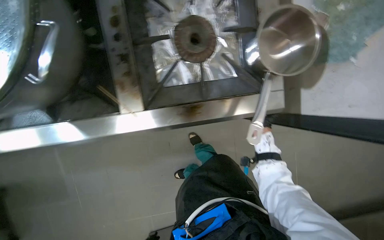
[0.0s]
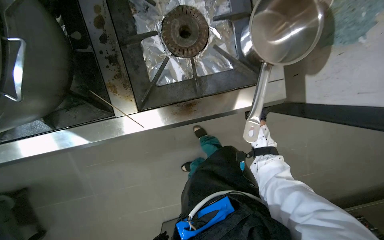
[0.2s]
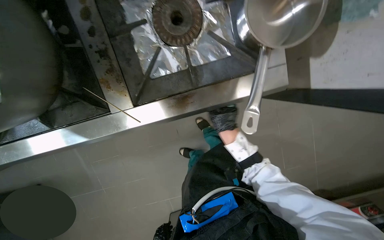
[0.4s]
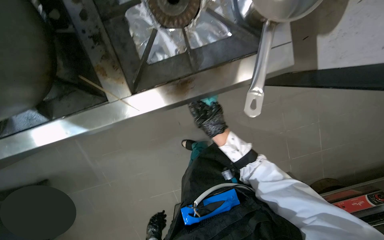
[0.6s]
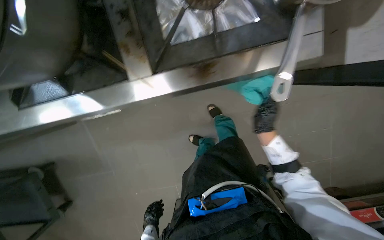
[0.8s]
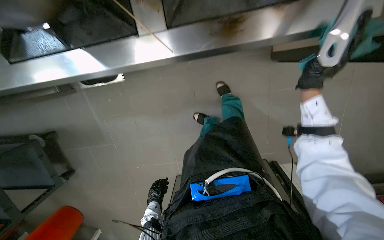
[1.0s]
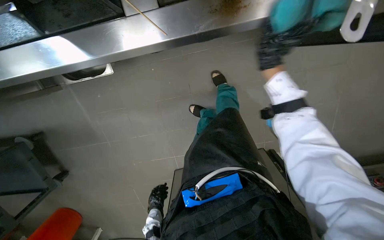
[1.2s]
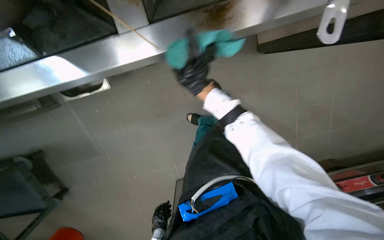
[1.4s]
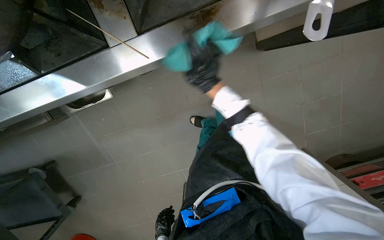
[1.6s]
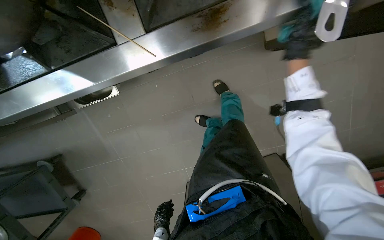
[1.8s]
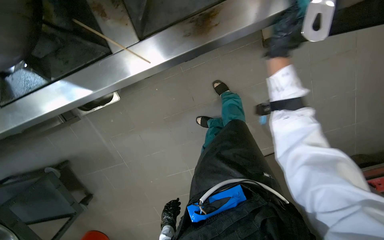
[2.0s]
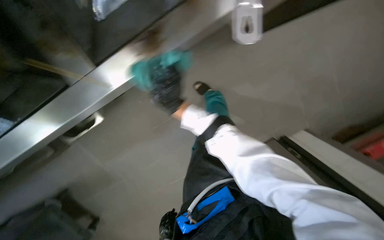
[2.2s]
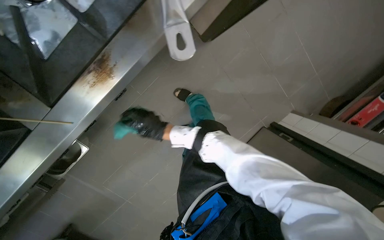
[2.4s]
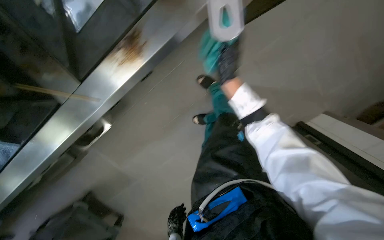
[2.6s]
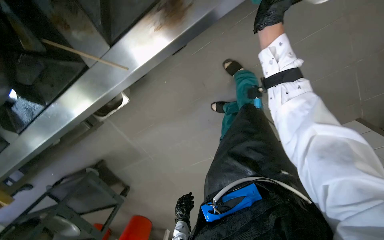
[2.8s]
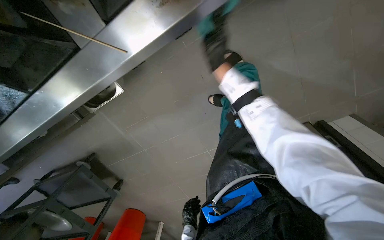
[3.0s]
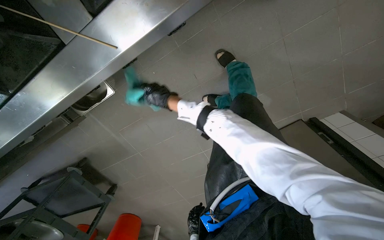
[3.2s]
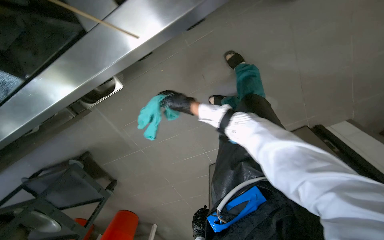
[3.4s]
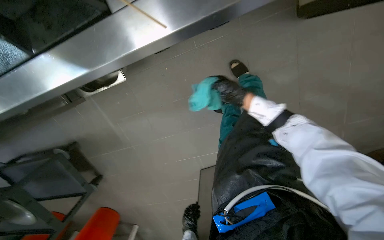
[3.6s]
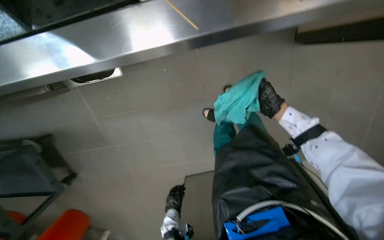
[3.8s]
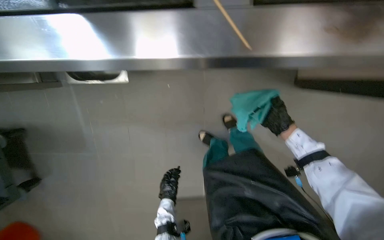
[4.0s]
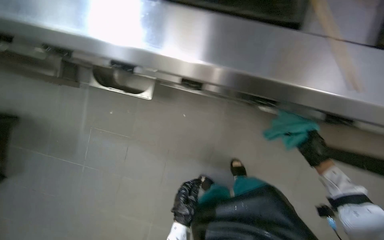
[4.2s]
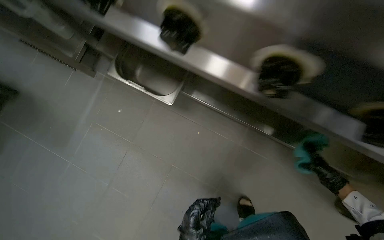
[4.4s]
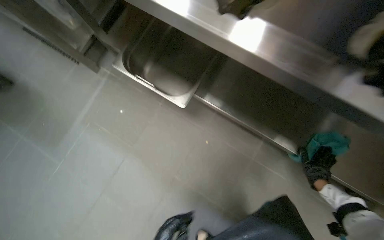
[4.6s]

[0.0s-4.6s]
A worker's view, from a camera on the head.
Job: cleaning kitchen.
The whole recording: Cleaning cooking range. The worker wipes the cooking range and surrounding counter with a cloth.
0.0s to 1.6s: The wearer looks about 15 degrees further downward. The right hand is displaced to the left by roughly 35 cm.
1.6s to 3.0s: The right hand reaches roughly 15 cm to the right, then returns.
3.0s to 4.6s: The camera sweeps to the right, by roughly 20 degrees. The view tilts approximately 15 degrees upward. The scene turns some 30 degrees clockwise in the picture. The right hand shifts approximately 20 cm to the right and down the picture.

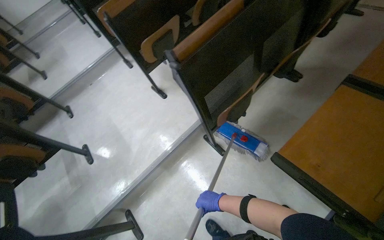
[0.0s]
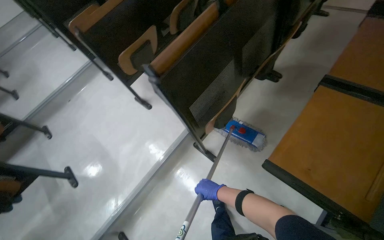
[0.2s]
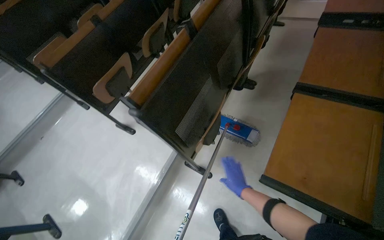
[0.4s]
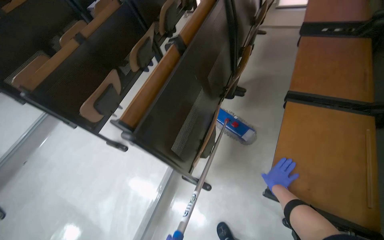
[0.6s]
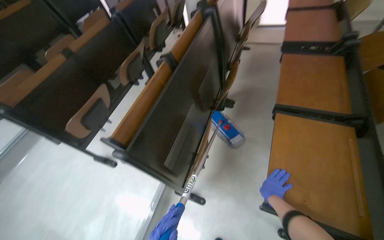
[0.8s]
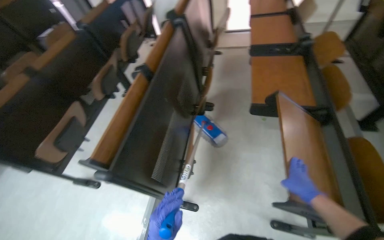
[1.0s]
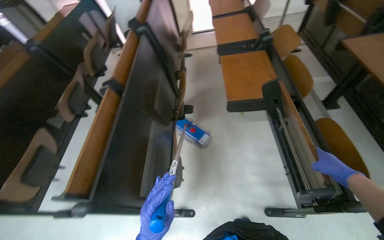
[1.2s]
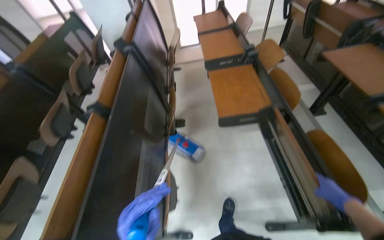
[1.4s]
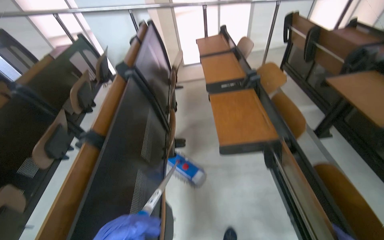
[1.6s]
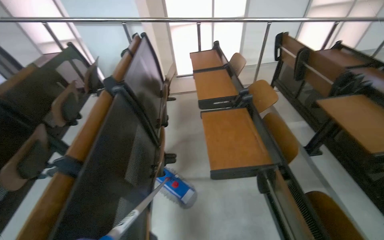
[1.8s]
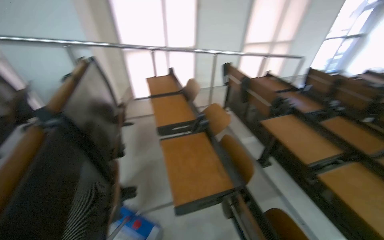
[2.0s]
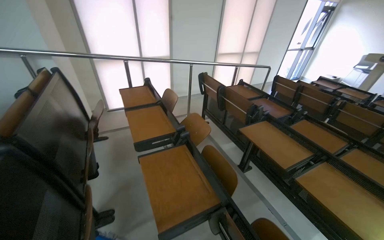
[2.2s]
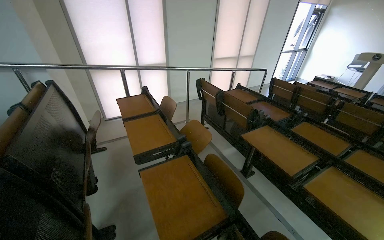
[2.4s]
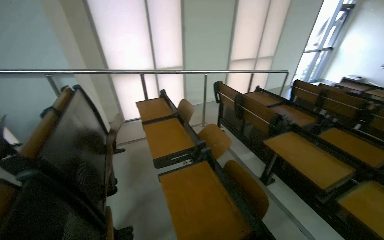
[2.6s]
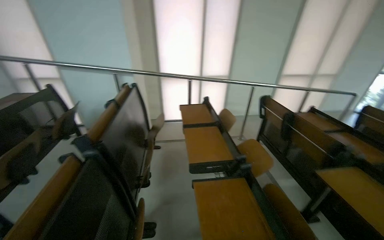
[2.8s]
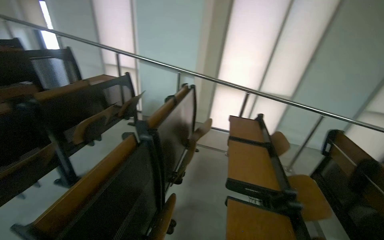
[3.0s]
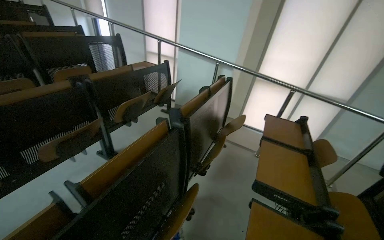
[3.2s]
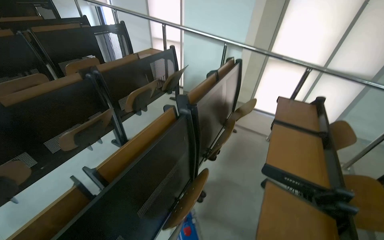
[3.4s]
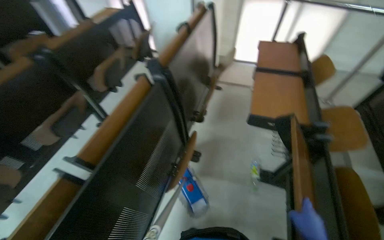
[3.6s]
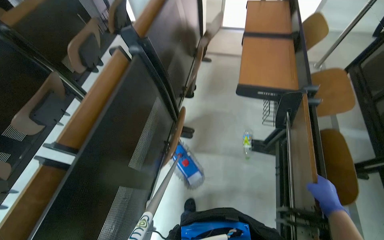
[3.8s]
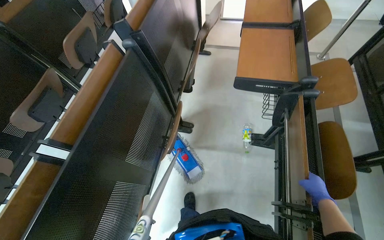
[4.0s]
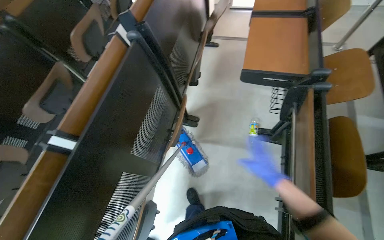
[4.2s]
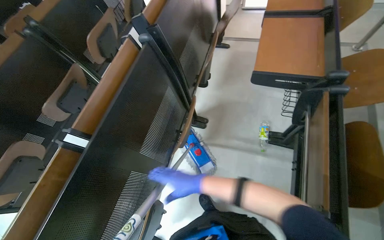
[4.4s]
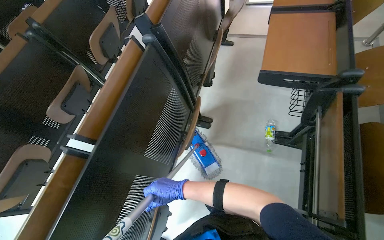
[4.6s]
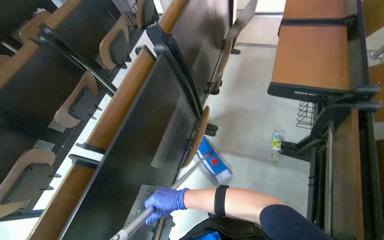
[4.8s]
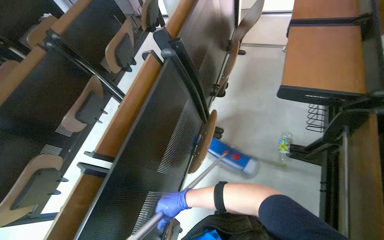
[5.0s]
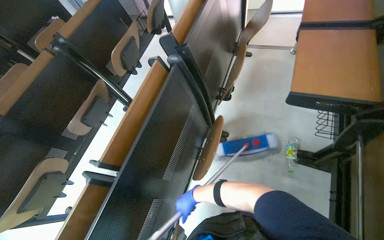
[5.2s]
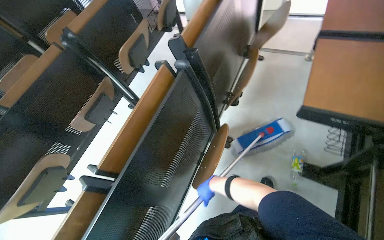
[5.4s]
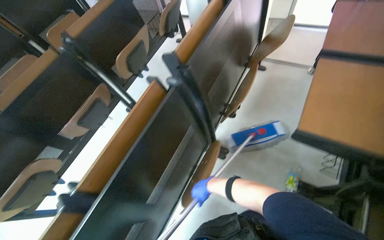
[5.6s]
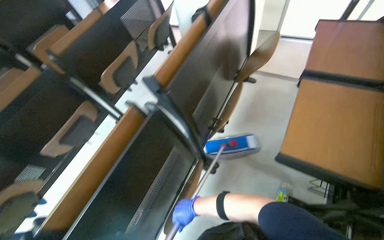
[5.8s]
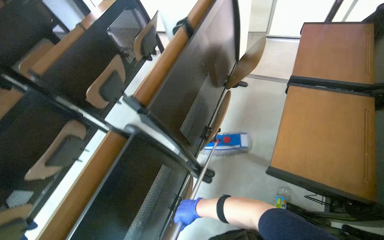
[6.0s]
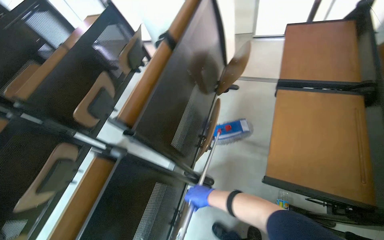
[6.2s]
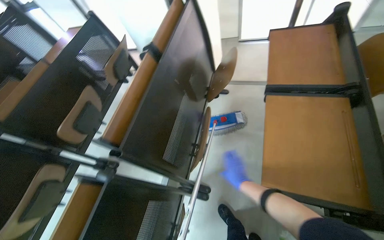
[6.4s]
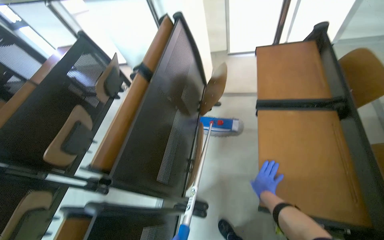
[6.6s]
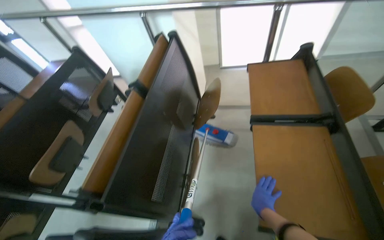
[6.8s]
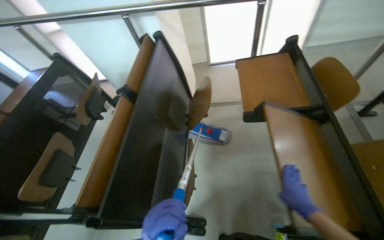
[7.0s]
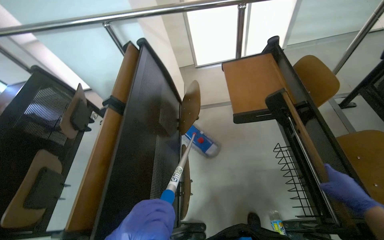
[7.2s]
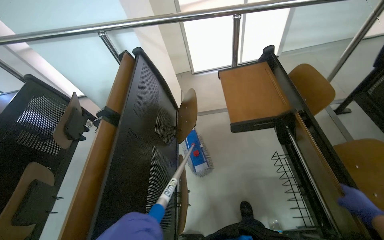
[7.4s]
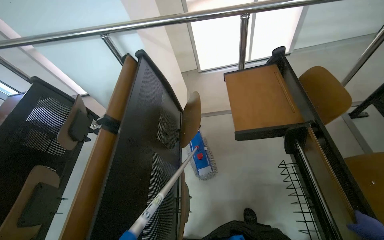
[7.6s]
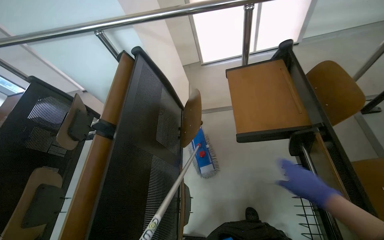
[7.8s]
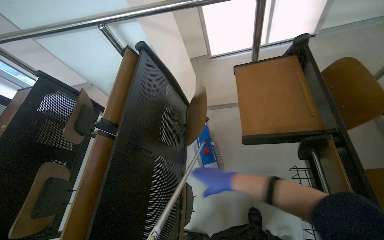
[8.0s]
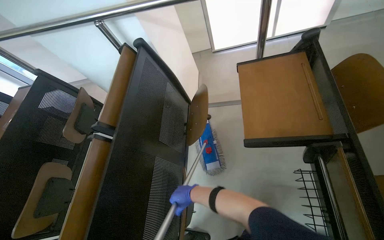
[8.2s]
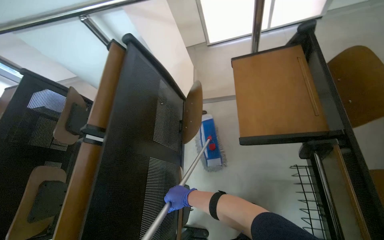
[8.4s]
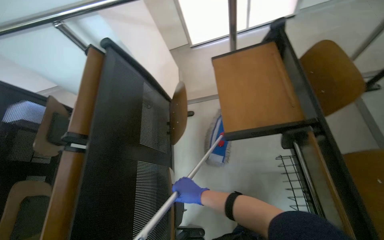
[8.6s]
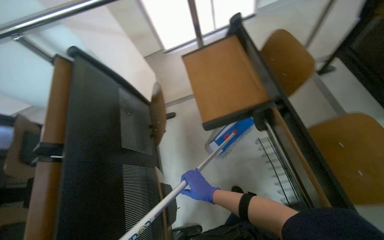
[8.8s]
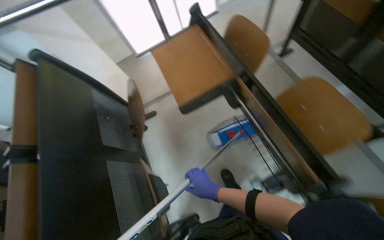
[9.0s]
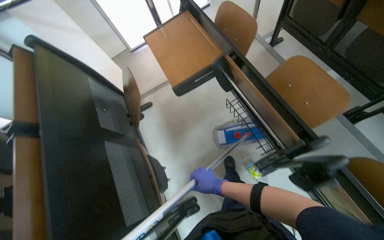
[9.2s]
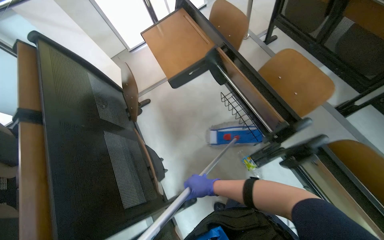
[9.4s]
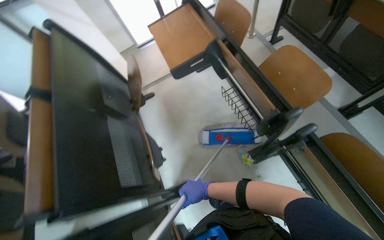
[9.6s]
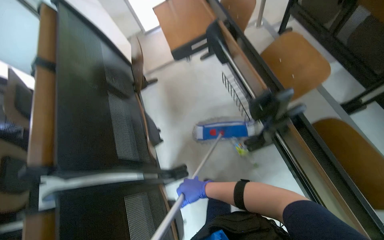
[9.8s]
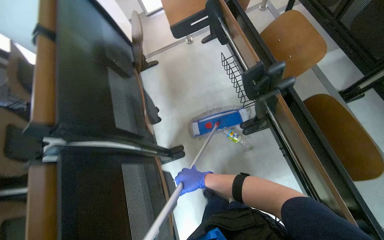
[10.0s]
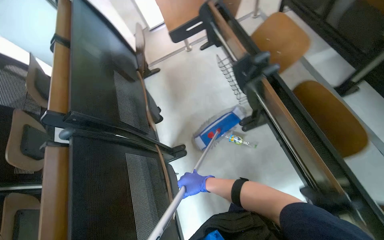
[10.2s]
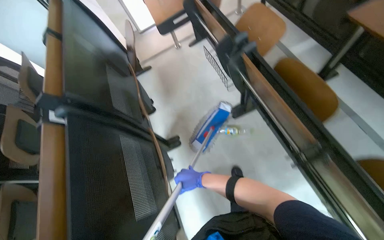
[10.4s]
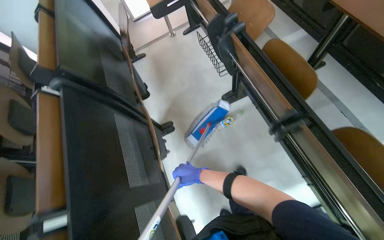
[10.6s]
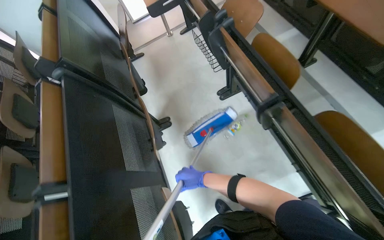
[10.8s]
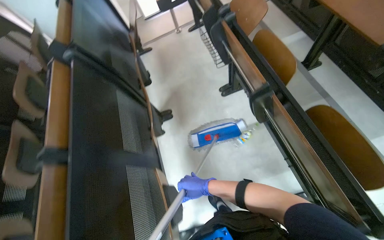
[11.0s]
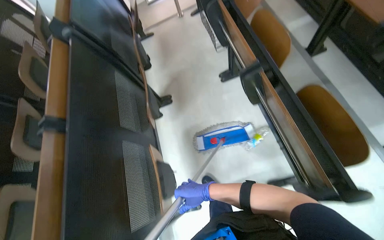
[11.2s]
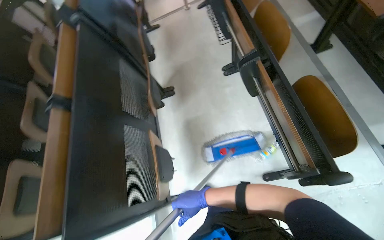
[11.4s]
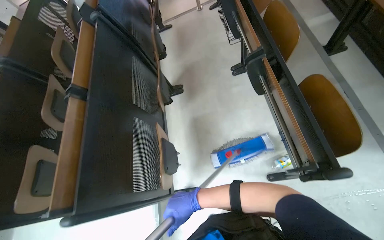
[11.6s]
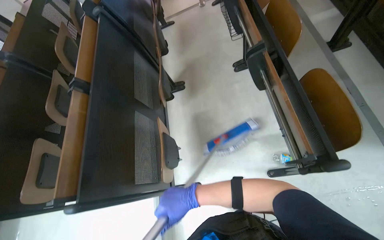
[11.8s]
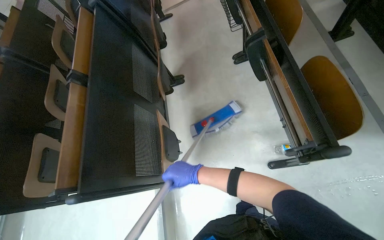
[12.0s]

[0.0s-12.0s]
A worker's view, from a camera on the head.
Job: mopping floor.
The whole recording: Cleaning auditorium floor. The worker moves chairs and mops the floor in the auditorium.
0.0s to 1.6s: The head rotates approximately 50 degrees to the right. The wearer looks some 25 degrees further upward.
1.6s to 3.0s: The view tilts some 20 degrees upward.
3.0s to 4.4s: The view pans to the left by some 20 degrees. The view tips downward by some 35 degrees.
4.4s to 6.0s: The camera travels approximately 50 cm.
6.0s to 7.6s: The head rotates approximately 25 degrees to the right.
9.0s to 10.4s: The wearer moves about 80 cm.
10.4s to 12.0s: The head travels about 60 cm.

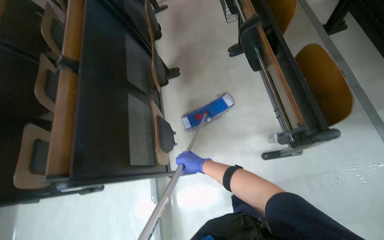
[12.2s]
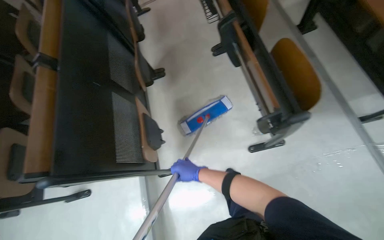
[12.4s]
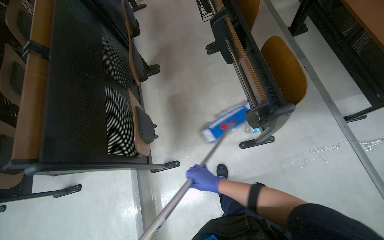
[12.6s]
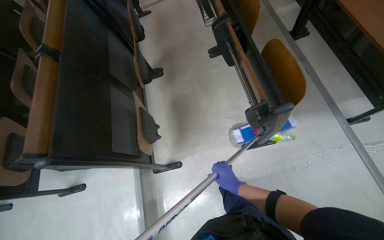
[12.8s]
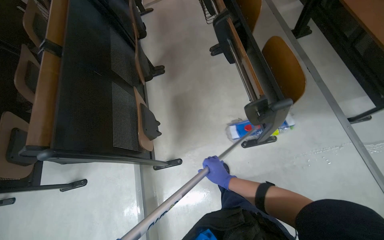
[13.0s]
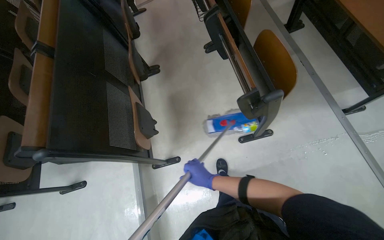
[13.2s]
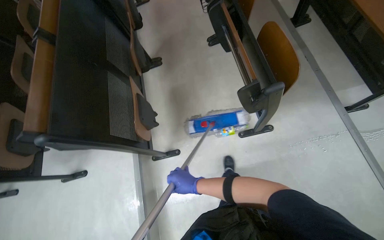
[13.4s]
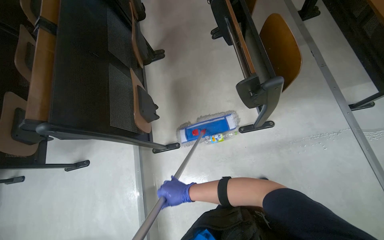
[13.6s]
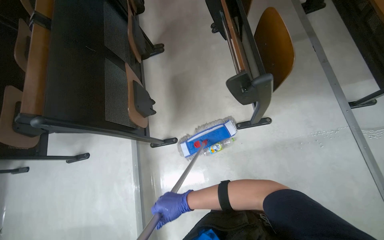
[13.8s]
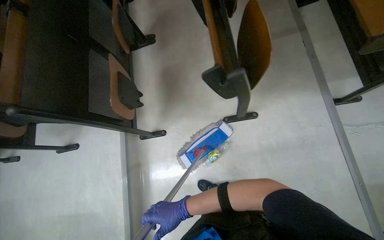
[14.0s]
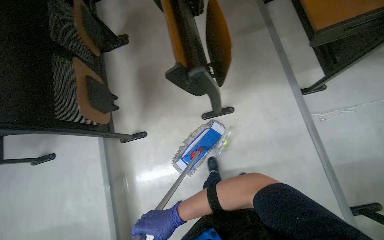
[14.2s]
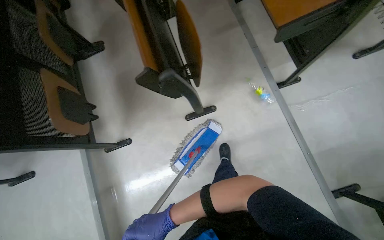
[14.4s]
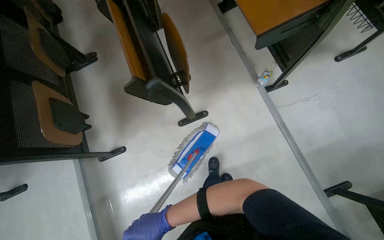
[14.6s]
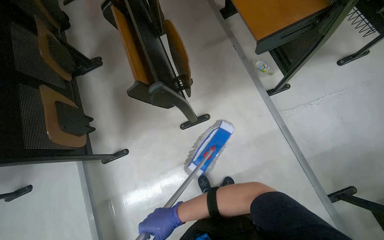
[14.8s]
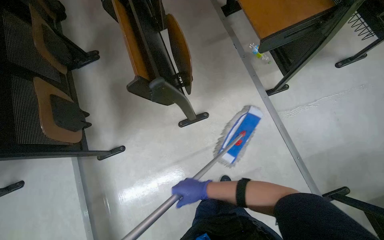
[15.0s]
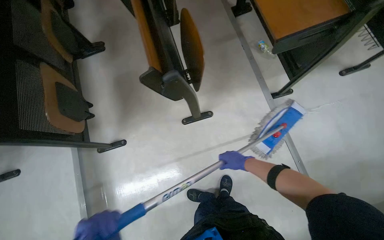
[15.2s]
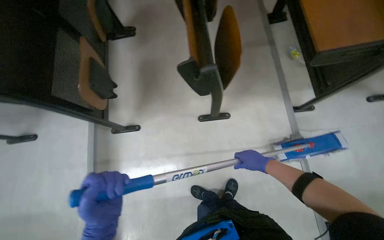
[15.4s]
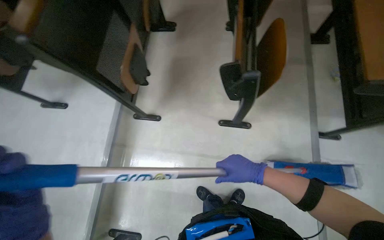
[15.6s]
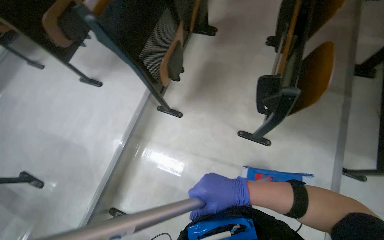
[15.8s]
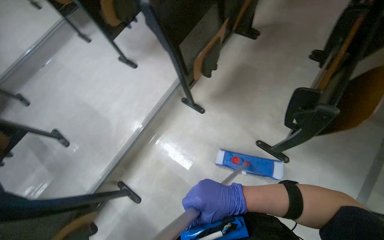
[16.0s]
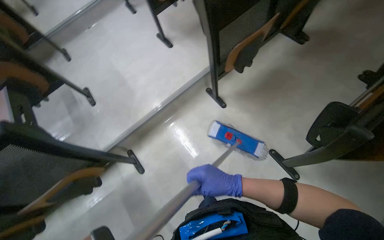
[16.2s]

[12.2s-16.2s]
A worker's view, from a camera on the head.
Job: mopping floor.
The whole recording: Cleaning auditorium floor. The worker moves chairs and mops the floor in the auditorium.
12.2s to 13.6s: The right hand is displaced down the picture and nearer to the camera by roughly 30 cm, and goes to the right and returns, approximately 20 cm each way.
14.8s to 16.2s: The wearer's head swings about 75 degrees to the left.
